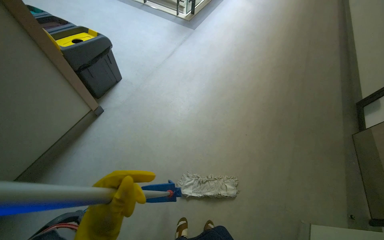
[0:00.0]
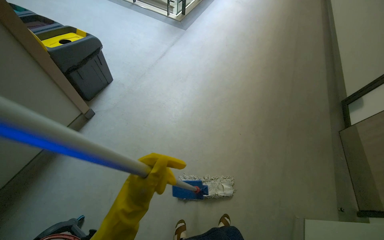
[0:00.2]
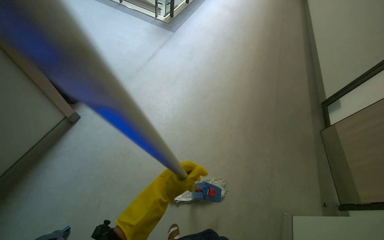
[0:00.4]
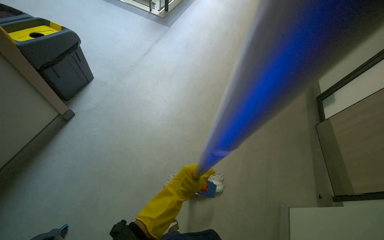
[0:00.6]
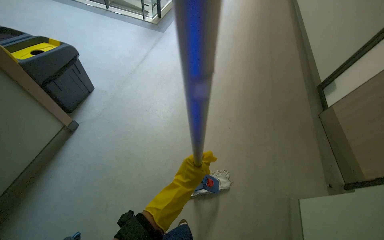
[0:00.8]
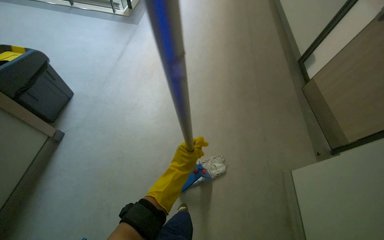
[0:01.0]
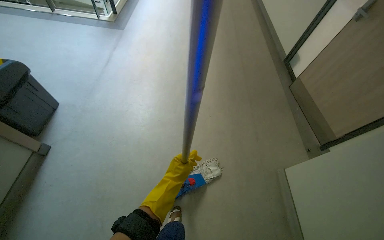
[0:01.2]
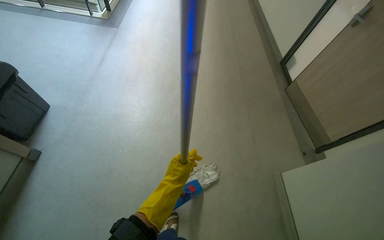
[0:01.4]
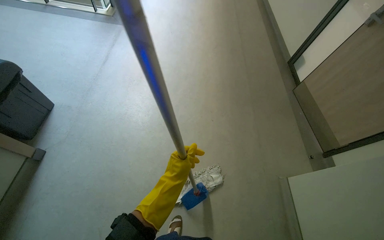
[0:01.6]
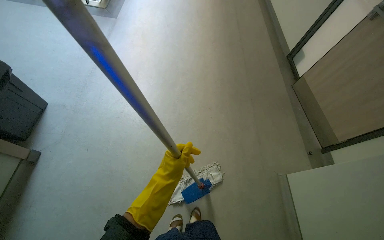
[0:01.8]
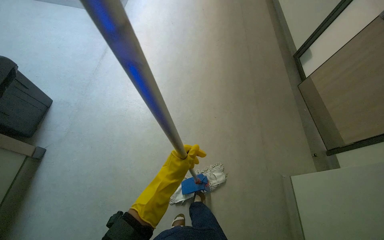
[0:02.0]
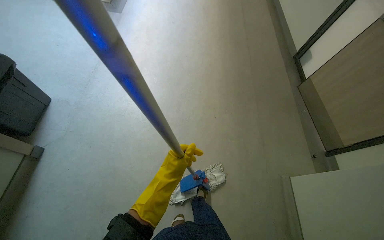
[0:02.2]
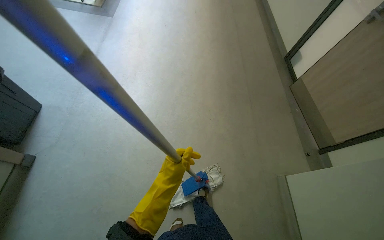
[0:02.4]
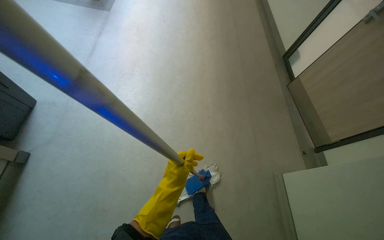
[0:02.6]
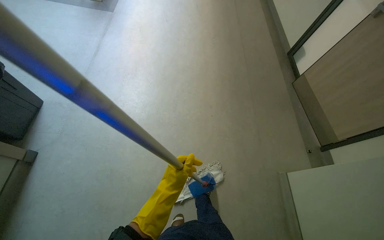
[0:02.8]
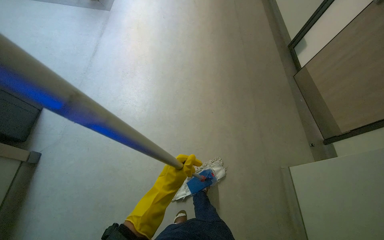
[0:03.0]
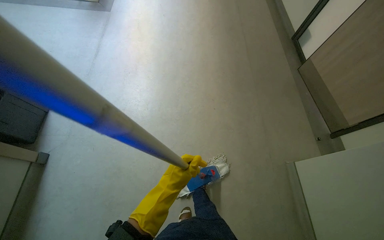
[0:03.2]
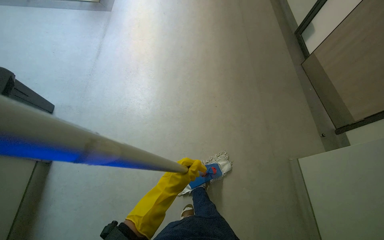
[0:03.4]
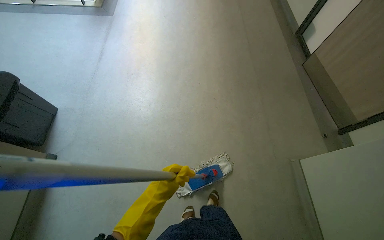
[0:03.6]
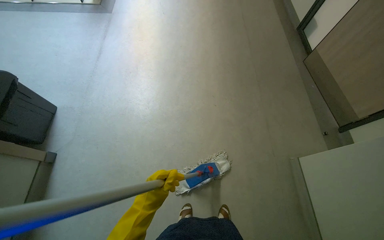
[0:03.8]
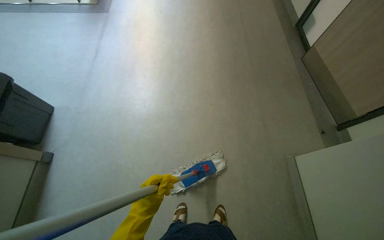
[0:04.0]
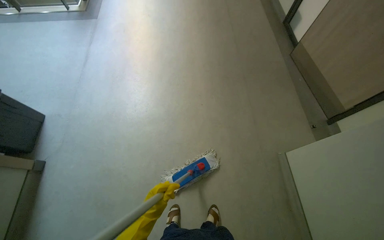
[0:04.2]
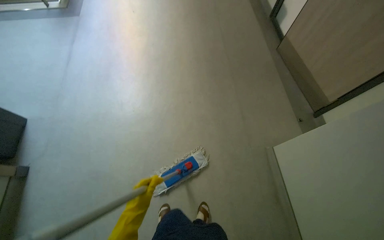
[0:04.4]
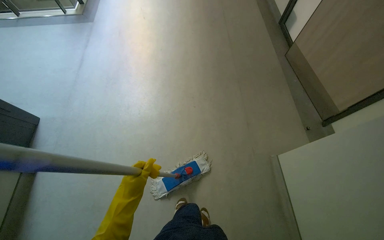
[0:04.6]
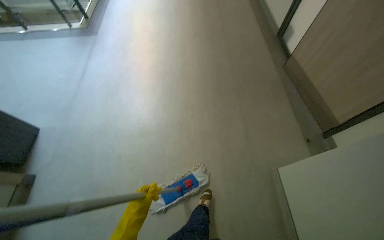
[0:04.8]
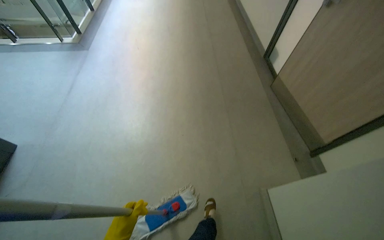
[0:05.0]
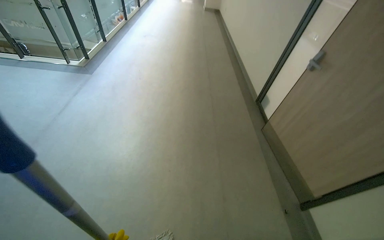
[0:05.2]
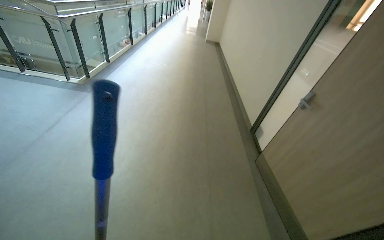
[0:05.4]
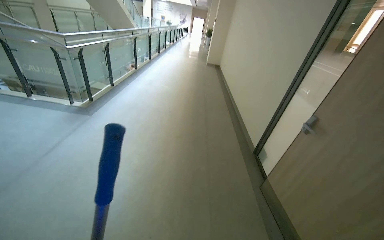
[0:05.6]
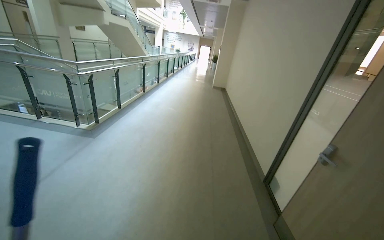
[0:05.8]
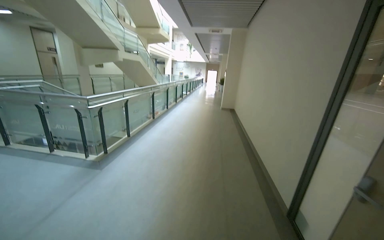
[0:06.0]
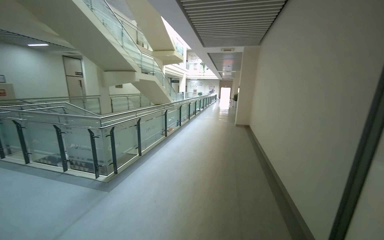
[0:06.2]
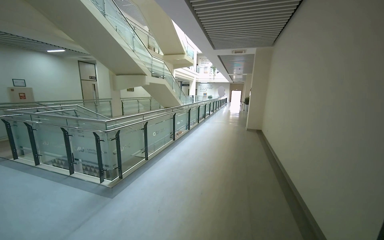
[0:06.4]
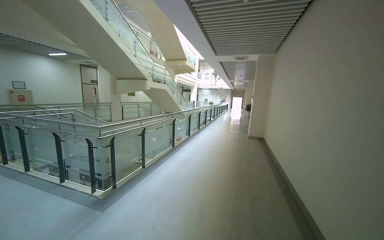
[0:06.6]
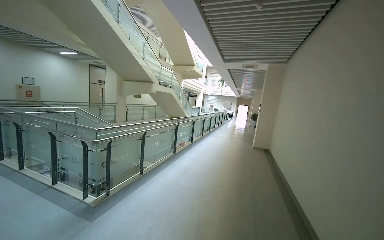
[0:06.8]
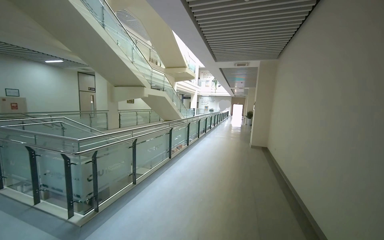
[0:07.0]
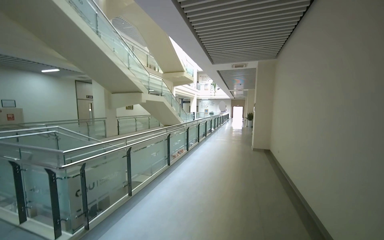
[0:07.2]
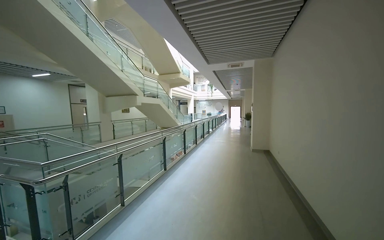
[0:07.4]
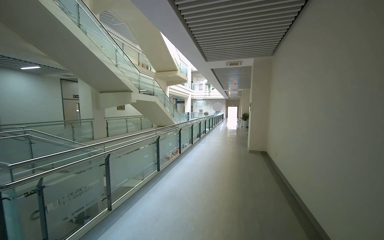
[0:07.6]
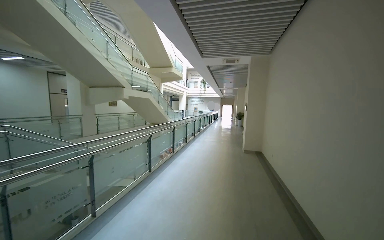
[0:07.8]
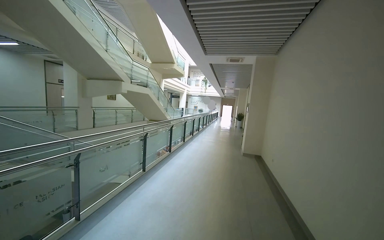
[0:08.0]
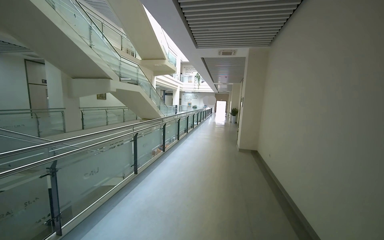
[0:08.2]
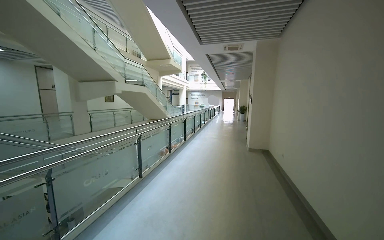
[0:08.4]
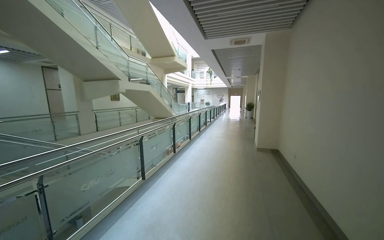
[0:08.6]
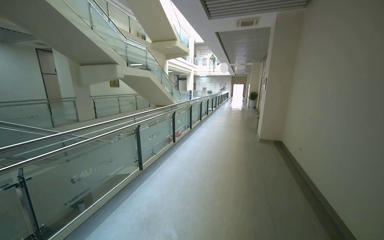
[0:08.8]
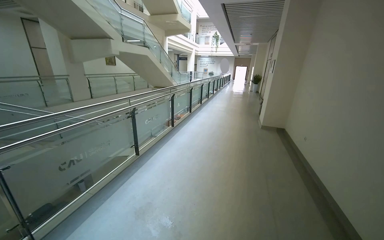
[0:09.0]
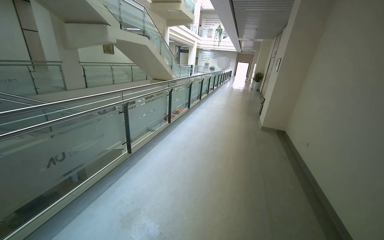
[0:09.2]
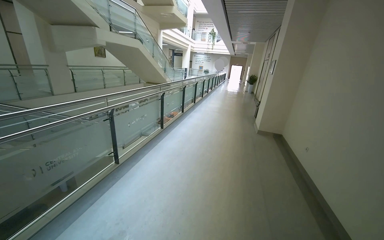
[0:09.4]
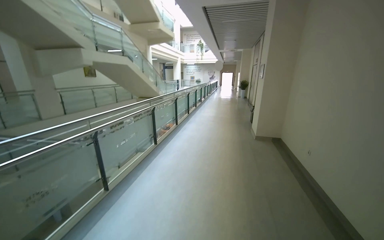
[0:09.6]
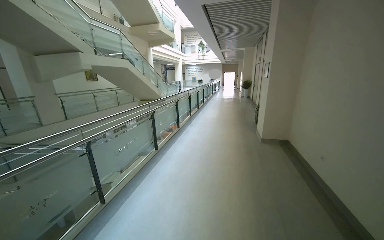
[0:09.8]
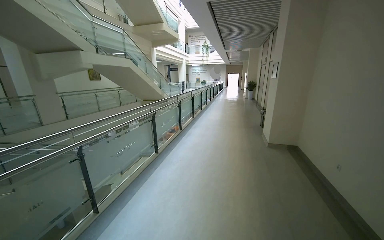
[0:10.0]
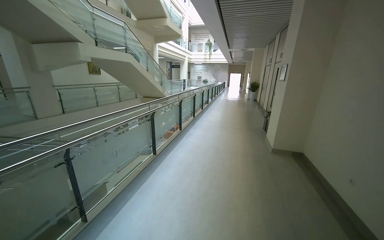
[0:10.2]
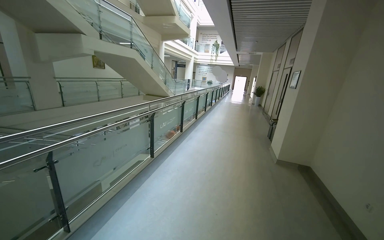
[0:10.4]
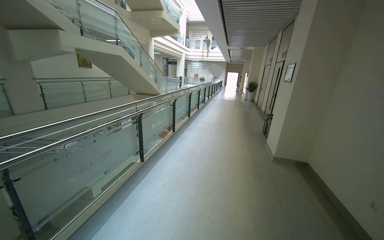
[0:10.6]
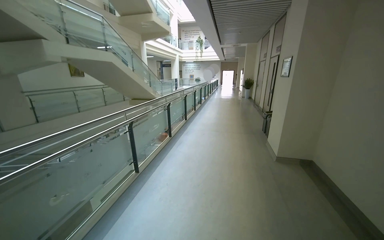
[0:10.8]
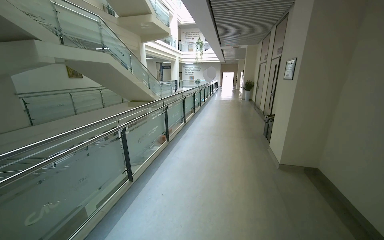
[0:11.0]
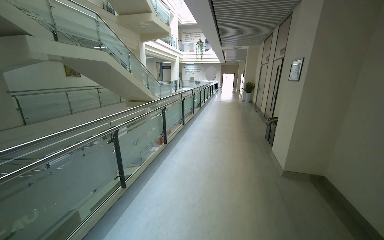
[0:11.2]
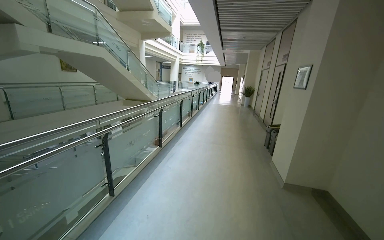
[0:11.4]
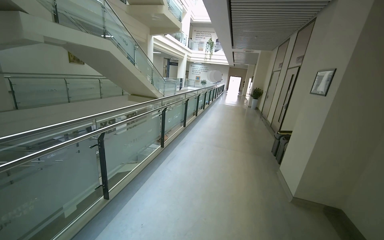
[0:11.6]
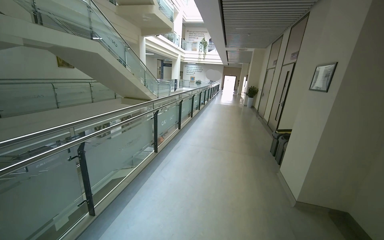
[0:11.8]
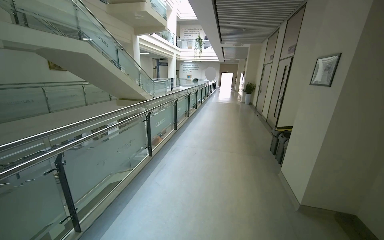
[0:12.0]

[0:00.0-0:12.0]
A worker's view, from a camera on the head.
Job: mopping floor.
The whole recording: Mopping hallway floor. The worker mops the hallway floor, periodically wringing out the mop head in the bucket.
0:00.0 to 0:01.6: The wearer looks about 25 degrees further to the right.
0:04.4 to 0:06.0: The camera is carried approximately 60 cm. The camera pitches upward, by roughly 50 degrees.
0:06.0 to 0:07.6: The camera is carried some 1.5 m. The view tilts about 15 degrees upward.
0:07.6 to 0:09.0: The camera is carried approximately 1.5 m. The view tips downward by approximately 15 degrees.
0:09.0 to 0:10.4: The head travels about 1 m.
0:10.4 to 0:12.0: The camera is carried about 1.5 m.

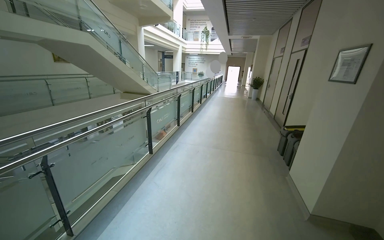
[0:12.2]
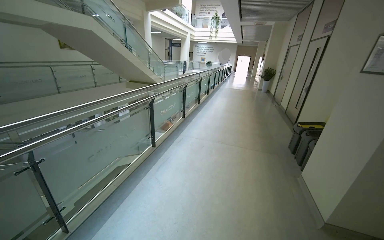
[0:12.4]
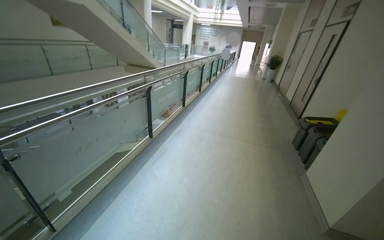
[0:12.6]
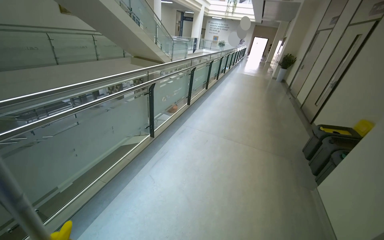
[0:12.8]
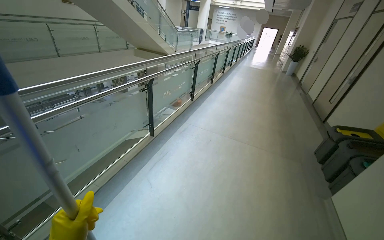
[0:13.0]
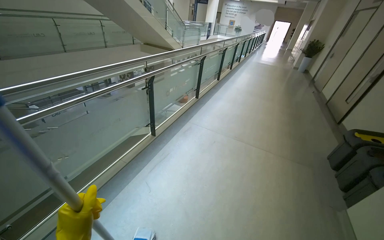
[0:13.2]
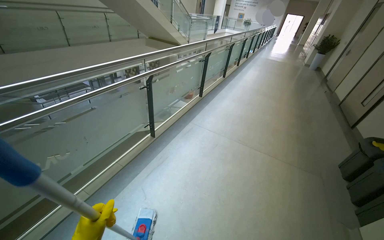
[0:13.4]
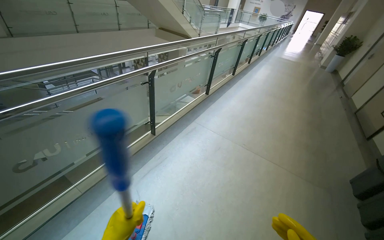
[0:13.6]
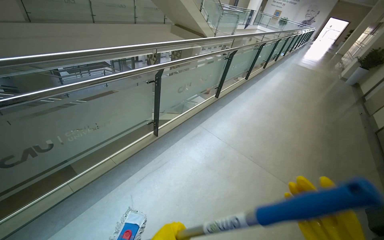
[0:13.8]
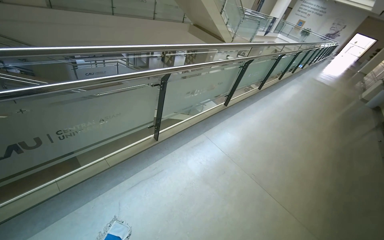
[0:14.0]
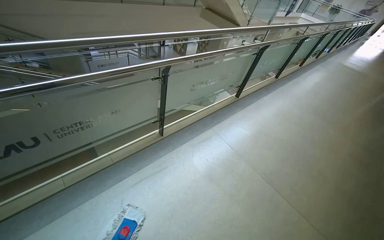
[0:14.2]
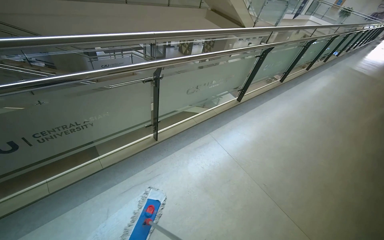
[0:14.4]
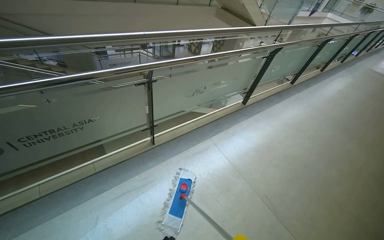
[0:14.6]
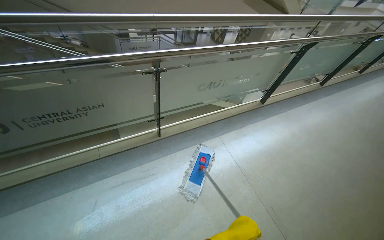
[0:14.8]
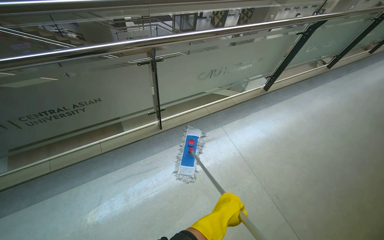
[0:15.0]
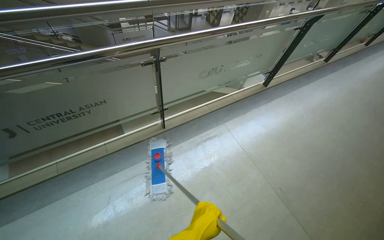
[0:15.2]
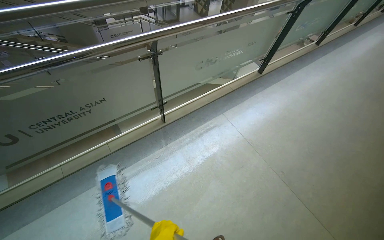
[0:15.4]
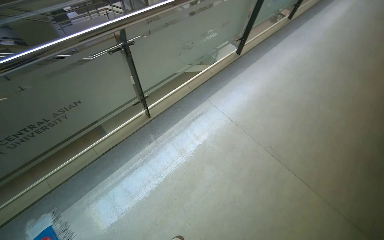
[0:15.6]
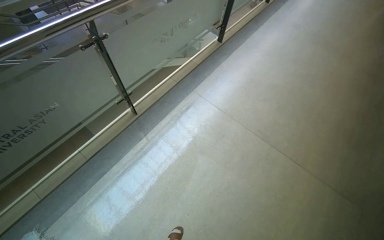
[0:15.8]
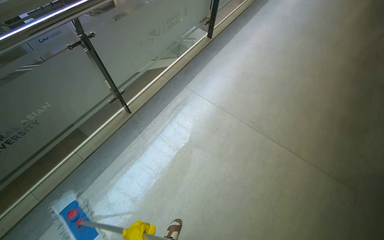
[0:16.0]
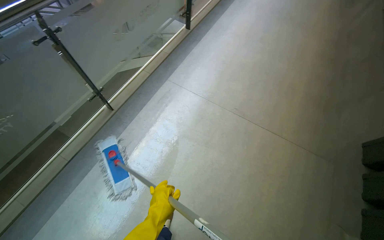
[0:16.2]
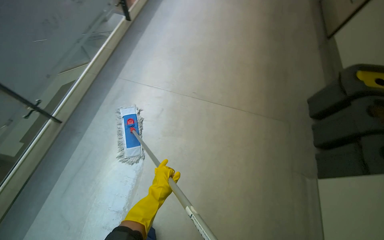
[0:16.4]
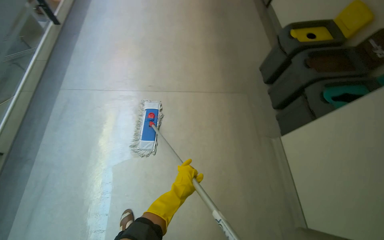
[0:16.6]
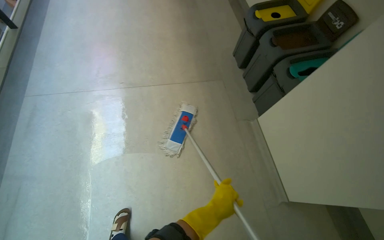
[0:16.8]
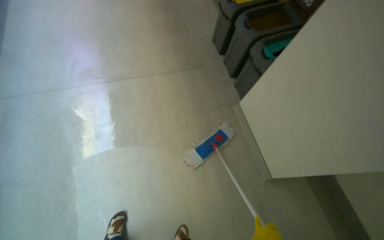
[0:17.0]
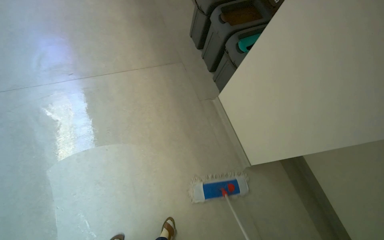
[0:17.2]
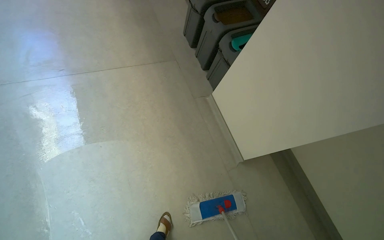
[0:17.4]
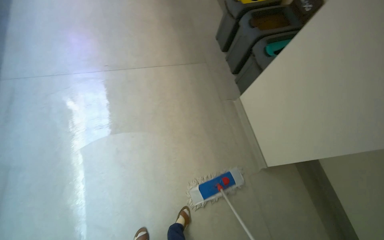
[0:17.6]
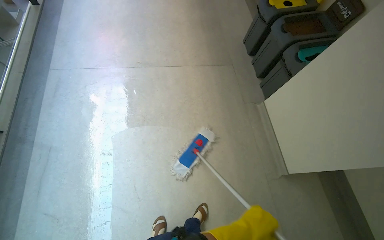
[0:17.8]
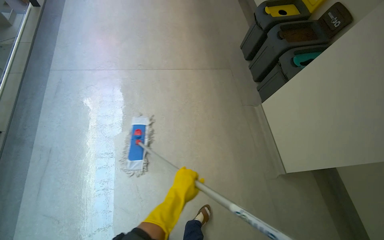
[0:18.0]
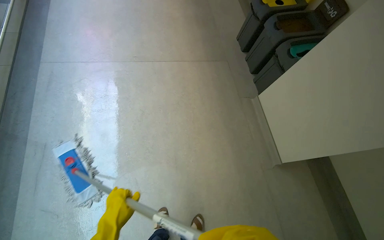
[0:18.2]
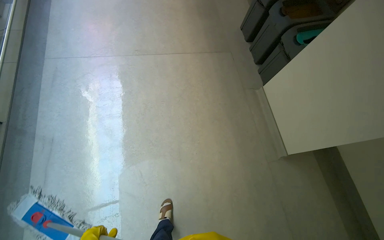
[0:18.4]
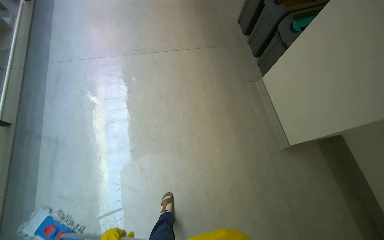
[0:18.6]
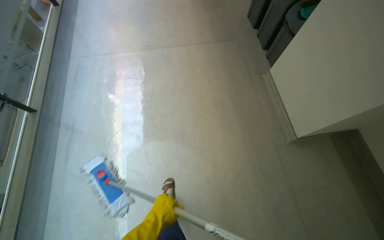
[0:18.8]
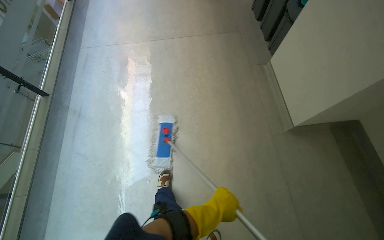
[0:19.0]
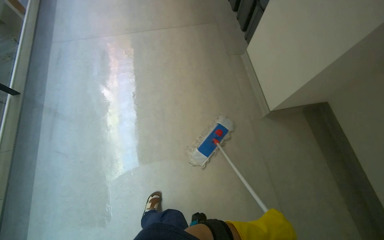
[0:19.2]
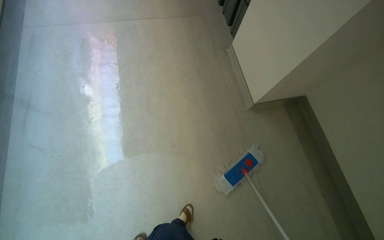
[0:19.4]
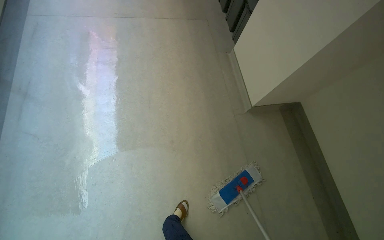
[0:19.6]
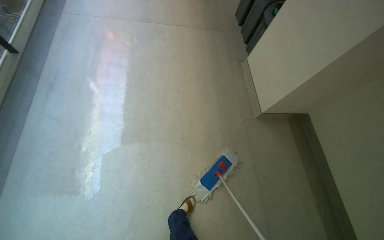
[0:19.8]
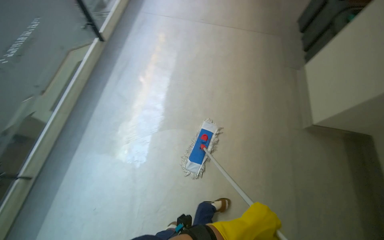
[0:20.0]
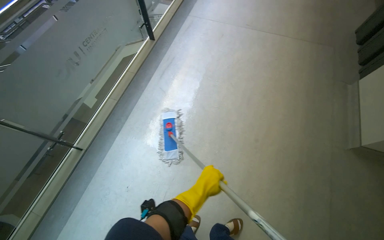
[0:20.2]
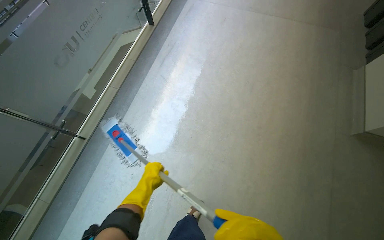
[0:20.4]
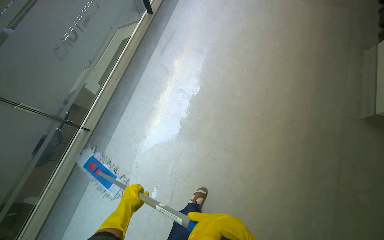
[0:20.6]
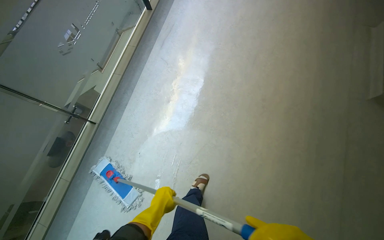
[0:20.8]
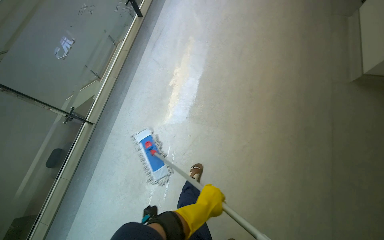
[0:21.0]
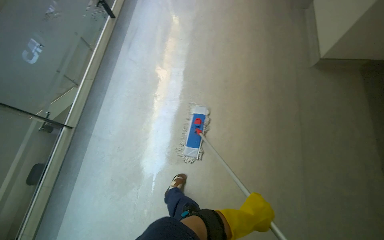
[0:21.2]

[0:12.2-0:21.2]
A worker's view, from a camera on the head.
Job: mopping floor.
The whole recording: Mopping hallway floor. The worker mops the hallway floor, periodically wringing out the mop head in the bucket.
0:12.2 to 0:13.8: The head travels about 1.5 m. The wearer looks approximately 25 degrees further to the left. The view tilts some 20 degrees downward.
0:13.8 to 0:15.2: The camera travels some 70 cm. The wearer looks roughly 20 degrees further to the left.
0:18.2 to 0:19.8: The camera travels some 70 cm.
0:19.8 to 0:21.2: The head travels about 60 cm. The camera sweeps to the left, by some 20 degrees.
